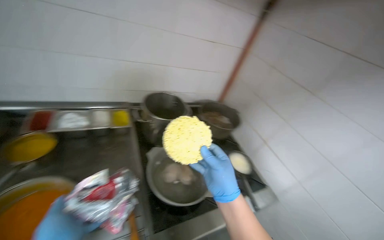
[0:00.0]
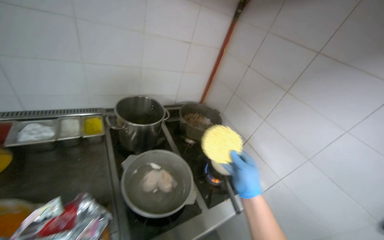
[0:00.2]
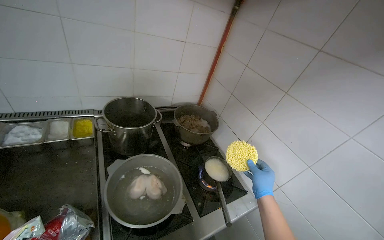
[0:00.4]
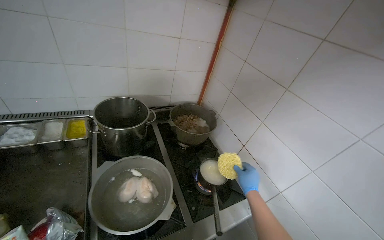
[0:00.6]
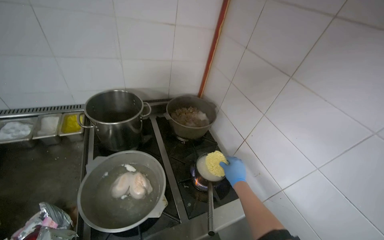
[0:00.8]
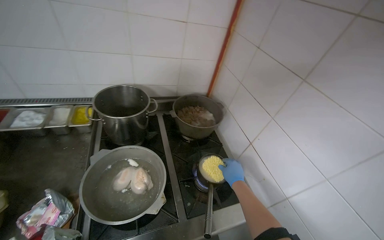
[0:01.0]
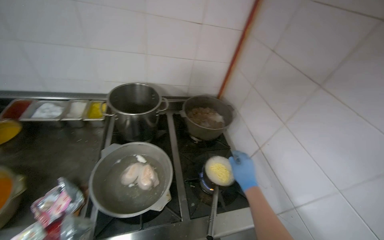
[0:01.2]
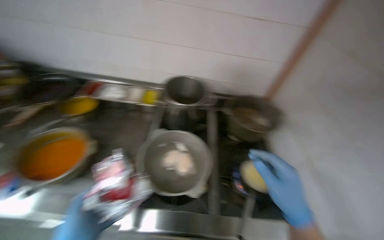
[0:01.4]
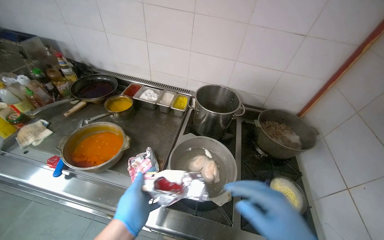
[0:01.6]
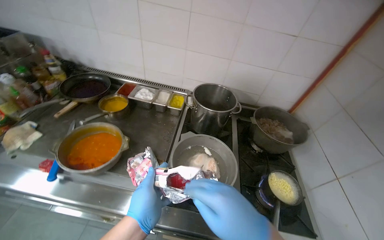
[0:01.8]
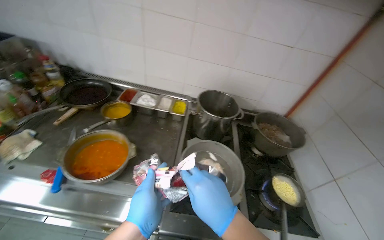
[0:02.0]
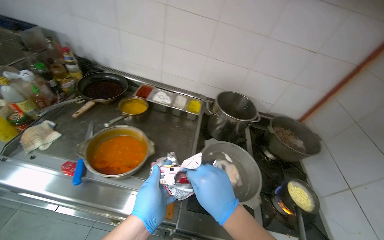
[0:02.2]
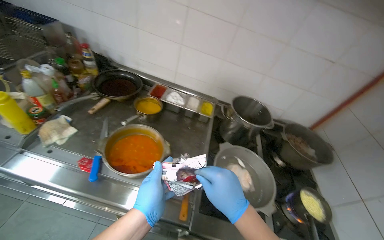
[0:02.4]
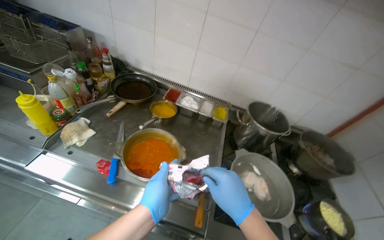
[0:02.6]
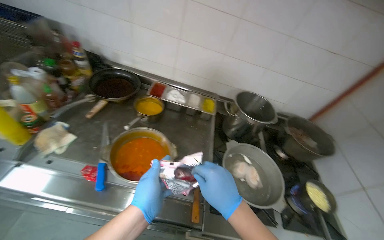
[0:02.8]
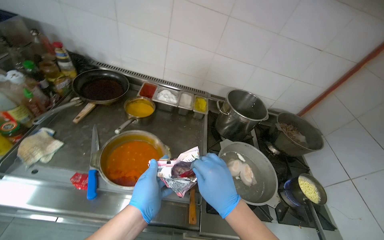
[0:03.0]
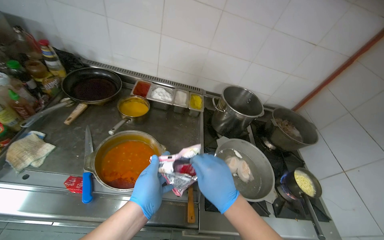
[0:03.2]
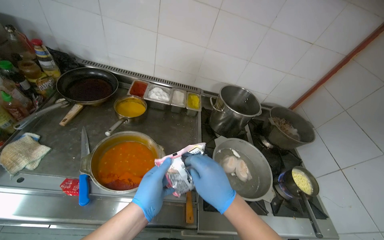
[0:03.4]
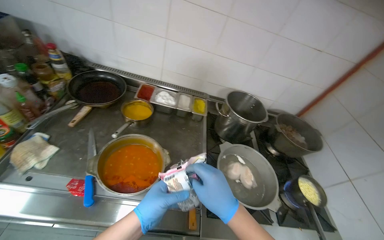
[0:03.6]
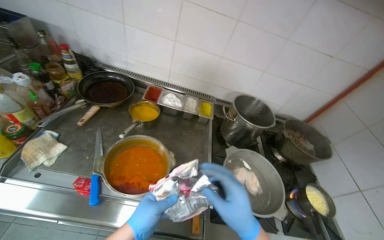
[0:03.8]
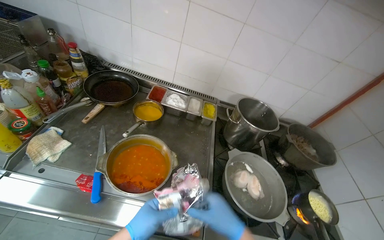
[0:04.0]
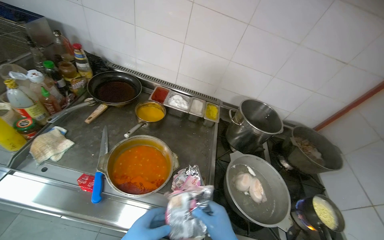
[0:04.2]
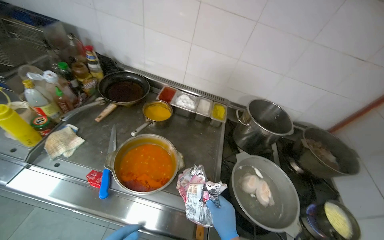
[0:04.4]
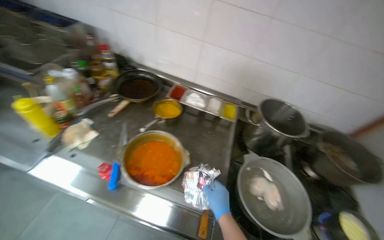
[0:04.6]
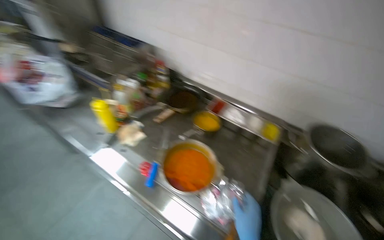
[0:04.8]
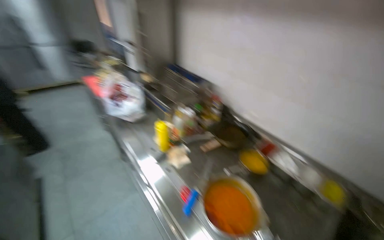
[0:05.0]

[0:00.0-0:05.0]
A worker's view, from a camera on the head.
Job: preparing food.
The whole recording: Adding noodles to boiling water. The worker opens the noodles and adds them into the boiling water.
0:00.0 to 0:01.6: The wearer's head swings approximately 40 degrees to the left.
0:01.6 to 0:03.4: The view swings roughly 15 degrees to the right.
0:03.4 to 0:05.0: The wearer looks about 50 degrees further to the left. The view tilts some 15 degrees upward.

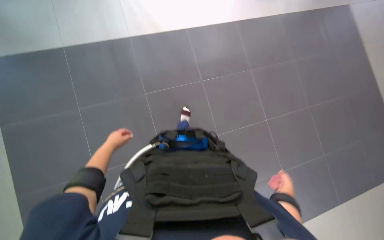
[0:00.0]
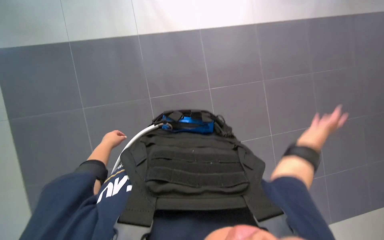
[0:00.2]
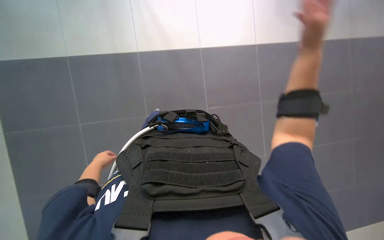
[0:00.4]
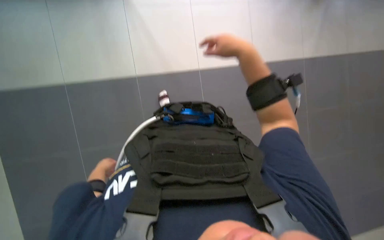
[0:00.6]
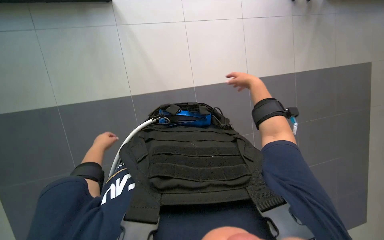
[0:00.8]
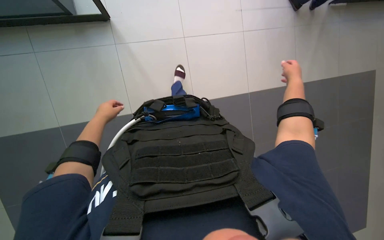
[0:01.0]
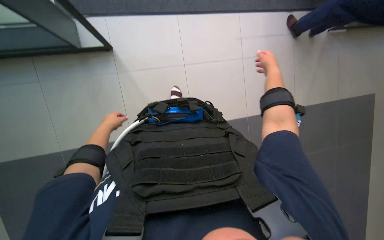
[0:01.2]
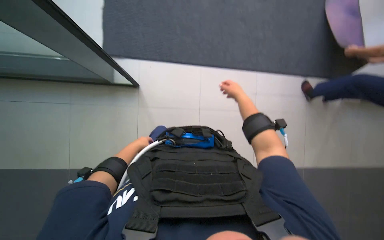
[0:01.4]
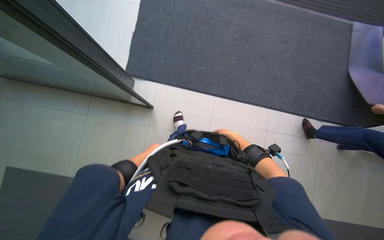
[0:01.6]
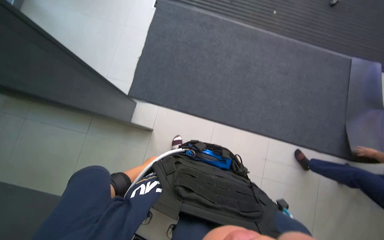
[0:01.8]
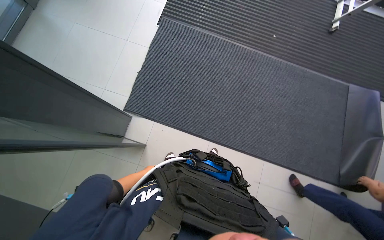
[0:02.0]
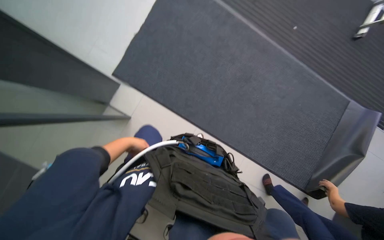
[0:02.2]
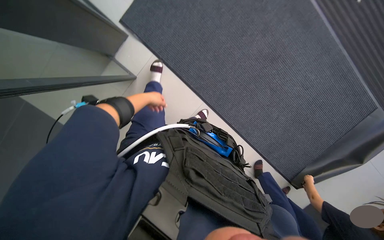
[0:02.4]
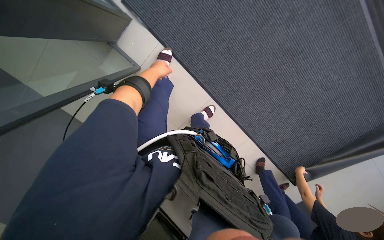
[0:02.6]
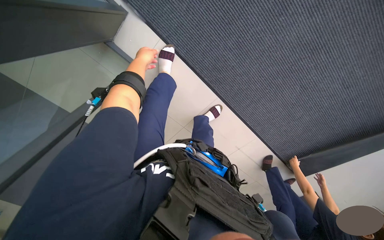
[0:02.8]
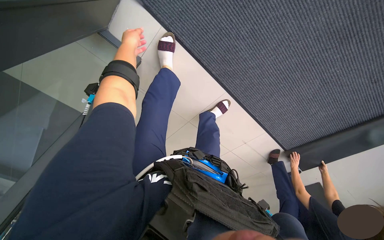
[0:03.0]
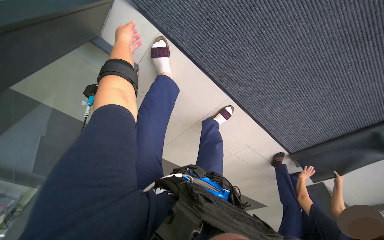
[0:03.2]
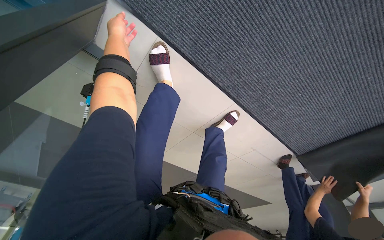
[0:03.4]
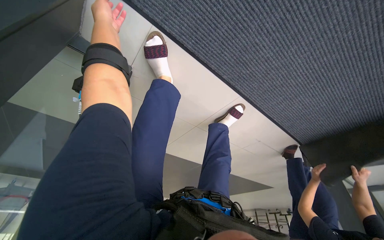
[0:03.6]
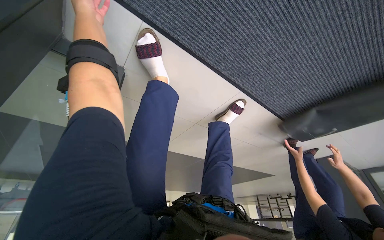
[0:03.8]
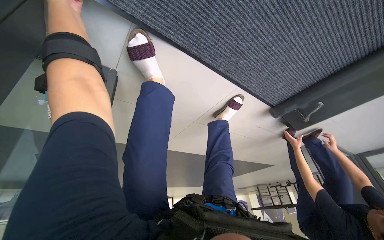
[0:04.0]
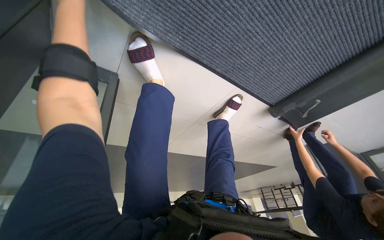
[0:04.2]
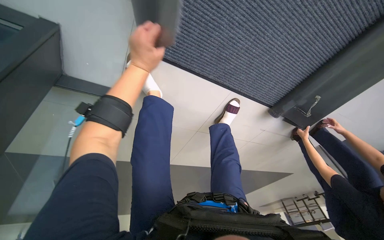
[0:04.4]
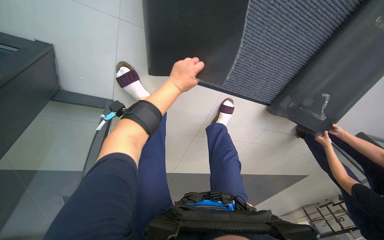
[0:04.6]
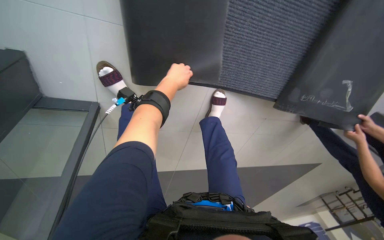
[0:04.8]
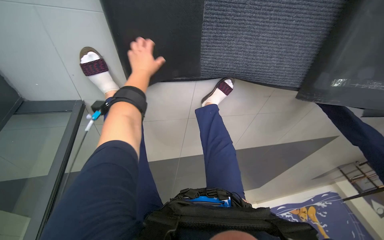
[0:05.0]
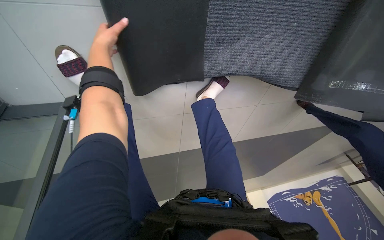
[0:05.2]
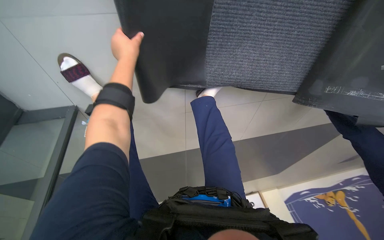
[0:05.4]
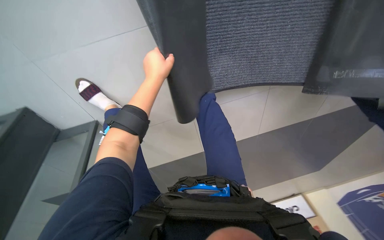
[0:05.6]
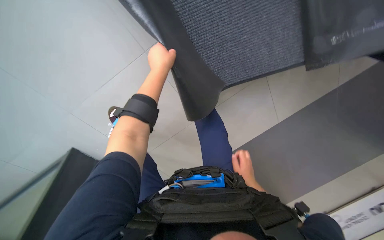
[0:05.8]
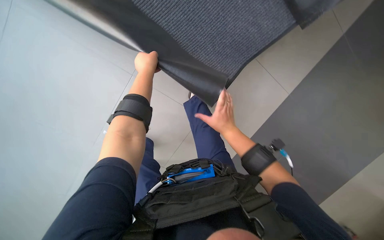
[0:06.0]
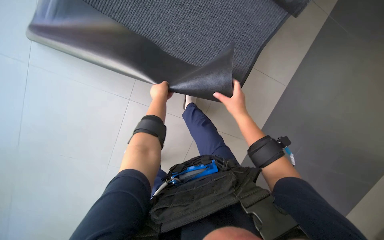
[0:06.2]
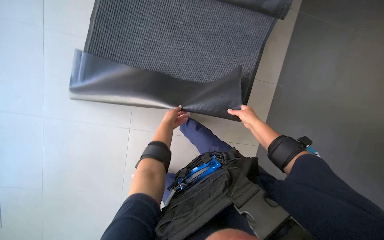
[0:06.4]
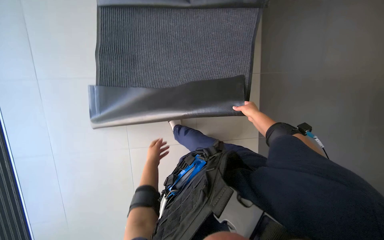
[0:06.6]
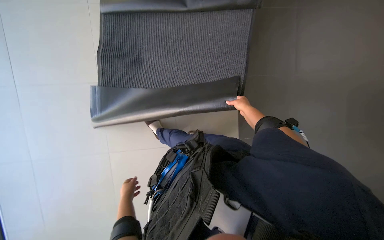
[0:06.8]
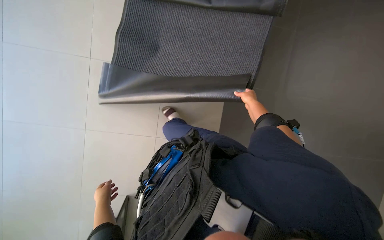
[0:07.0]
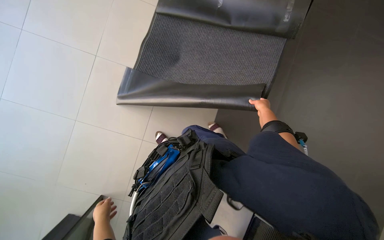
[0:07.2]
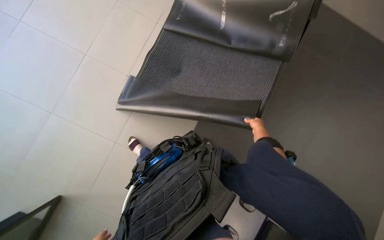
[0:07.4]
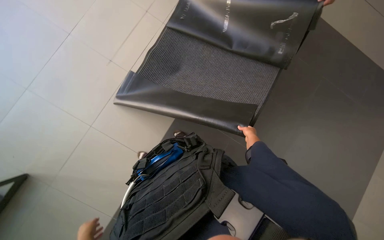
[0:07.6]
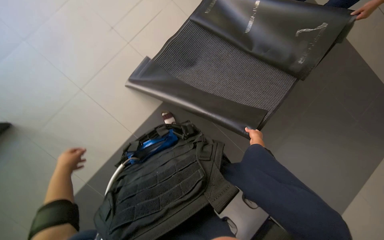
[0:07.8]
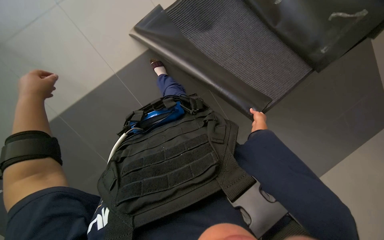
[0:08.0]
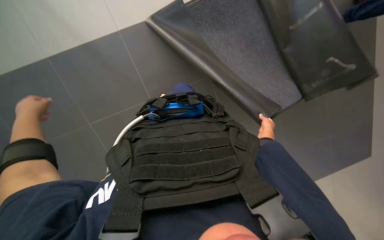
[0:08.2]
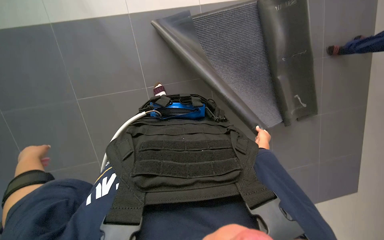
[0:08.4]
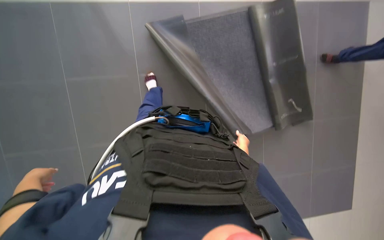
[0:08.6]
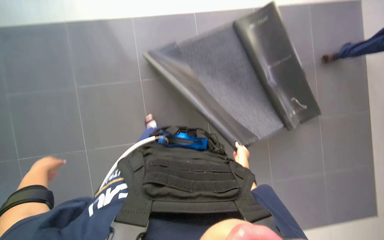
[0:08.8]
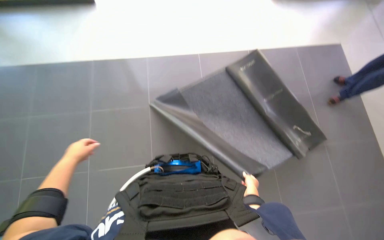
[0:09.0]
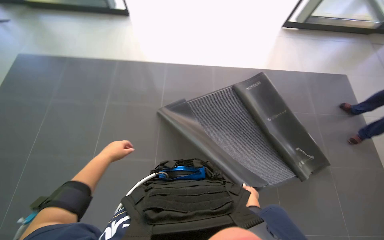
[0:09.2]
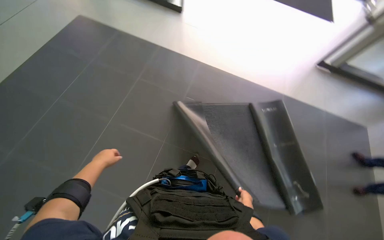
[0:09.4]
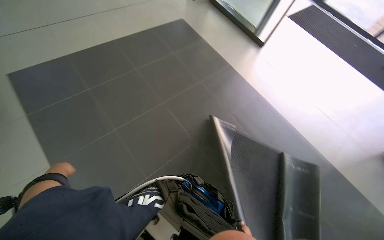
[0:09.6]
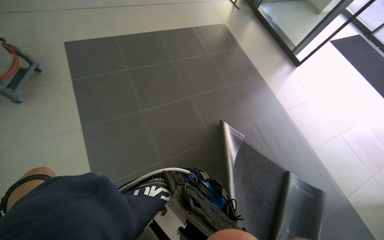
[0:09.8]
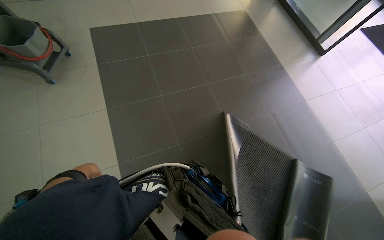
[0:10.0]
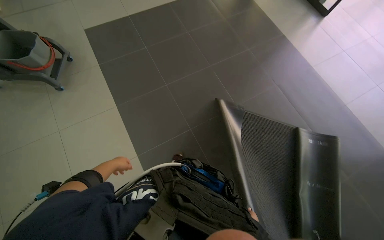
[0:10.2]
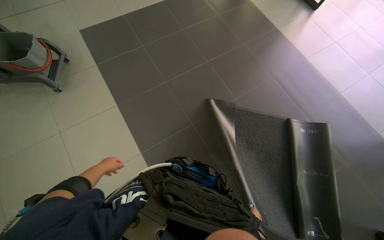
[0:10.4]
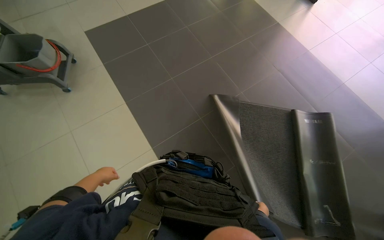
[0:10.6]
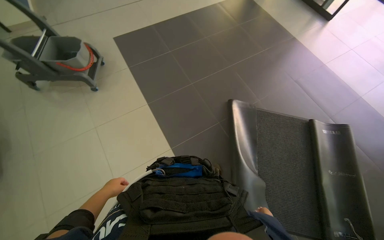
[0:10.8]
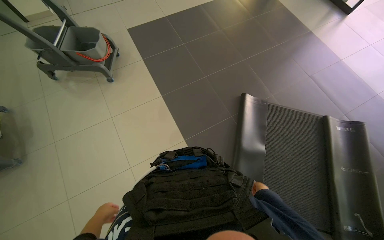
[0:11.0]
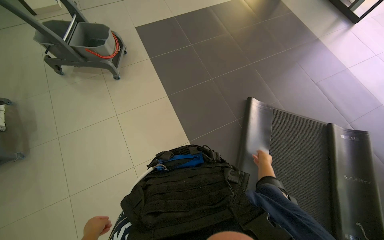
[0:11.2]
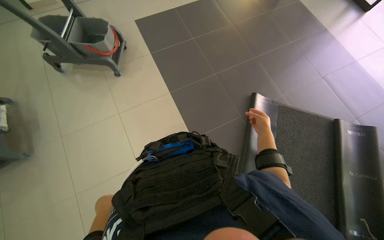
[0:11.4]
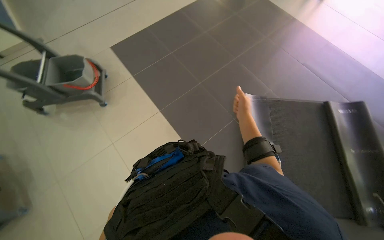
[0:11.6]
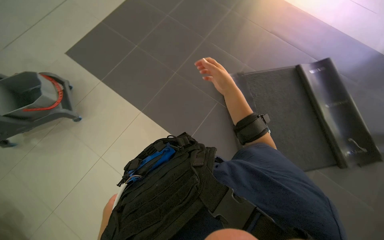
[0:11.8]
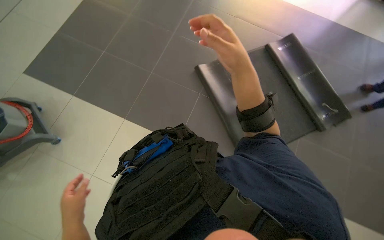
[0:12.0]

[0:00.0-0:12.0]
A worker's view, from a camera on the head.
Job: preparing cleaning supplies.
The whole recording: Picking up entrance rug. The worker picks up the rug at the entrance.
0:00.0 to 0:01.6: The camera pitches upward, by approximately 15 degrees. The right hand heads up the picture and to the left, covering about 35 cm.
0:01.6 to 0:03.0: The camera pitches downward, by about 20 degrees. Everything in view rotates some 40 degrees clockwise.
0:06.0 to 0:07.6: The view tips upward by roughly 15 degrees.
0:07.6 to 0:09.0: The wearer looks approximately 15 degrees further upward.
0:09.0 to 0:10.4: The wearer looks about 35 degrees further to the left.
0:10.4 to 0:12.0: The camera is carried approximately 50 cm. Everything in view rotates roughly 35 degrees counterclockwise.

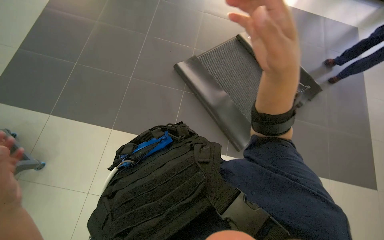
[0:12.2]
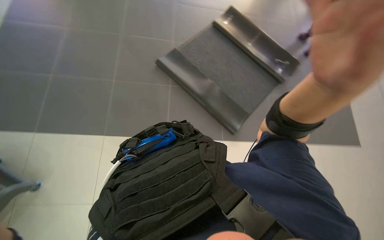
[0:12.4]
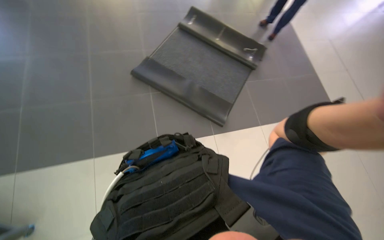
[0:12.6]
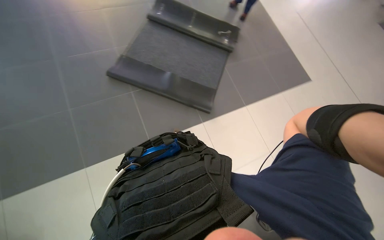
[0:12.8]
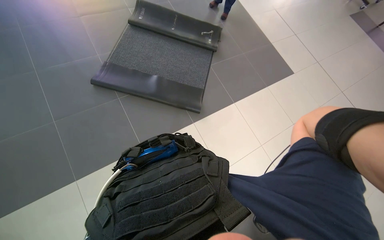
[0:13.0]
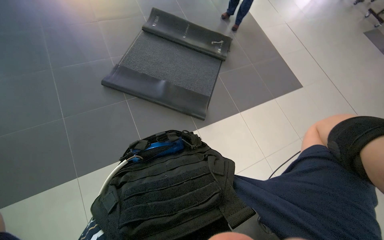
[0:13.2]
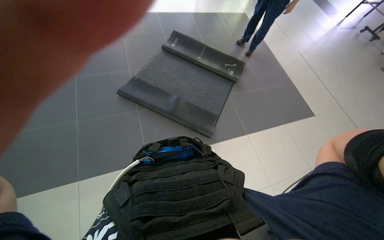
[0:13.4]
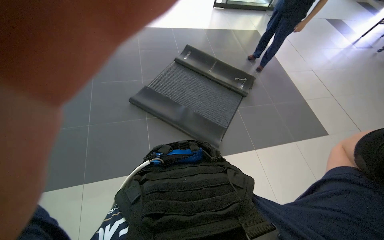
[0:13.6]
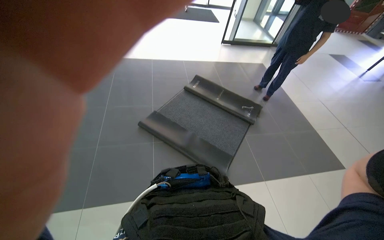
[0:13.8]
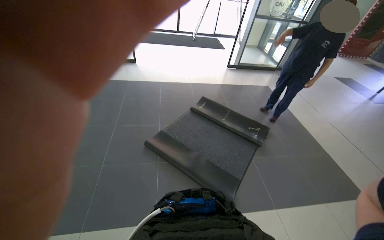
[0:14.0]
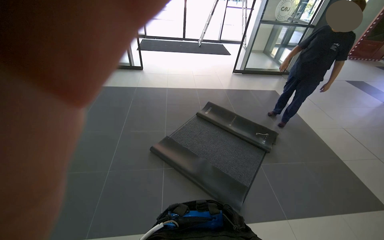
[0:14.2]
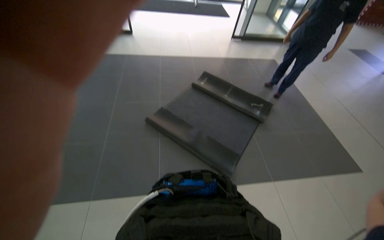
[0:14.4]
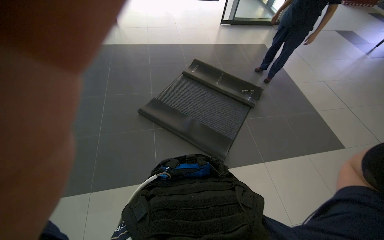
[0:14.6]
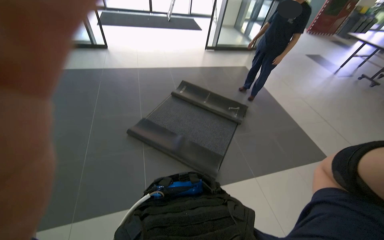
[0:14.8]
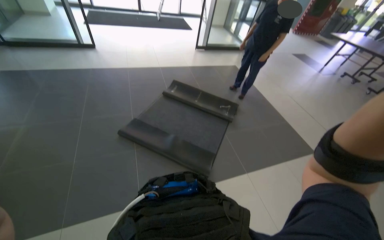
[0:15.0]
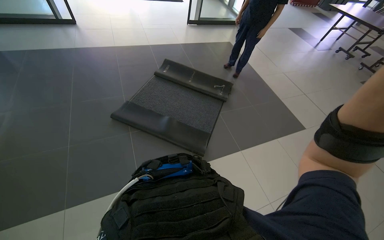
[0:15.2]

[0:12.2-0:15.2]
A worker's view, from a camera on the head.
Job: preparing cleaning supplies.
The whole recording: Picking up entrance rug. The worker picks up the rug at the entrance.
0:12.2 to 0:13.8: The camera pitches upward, by some 20 degrees.
